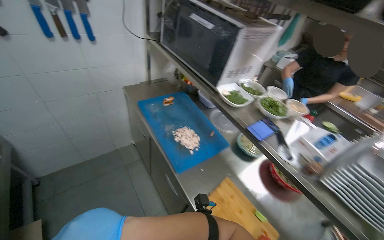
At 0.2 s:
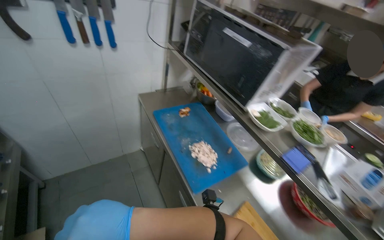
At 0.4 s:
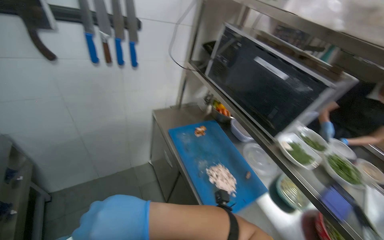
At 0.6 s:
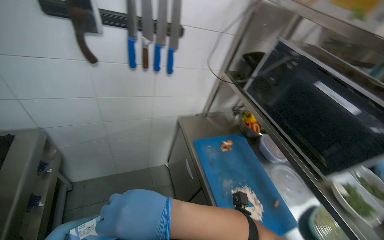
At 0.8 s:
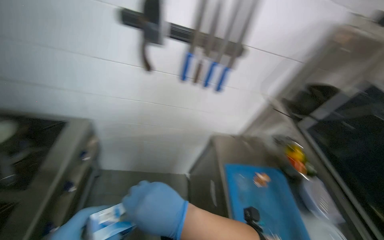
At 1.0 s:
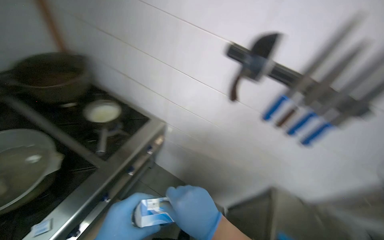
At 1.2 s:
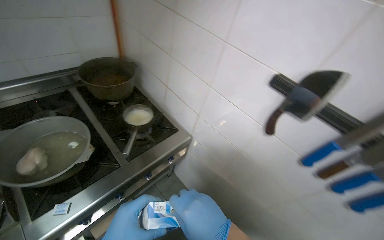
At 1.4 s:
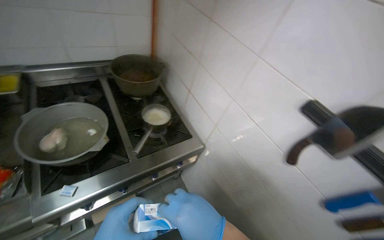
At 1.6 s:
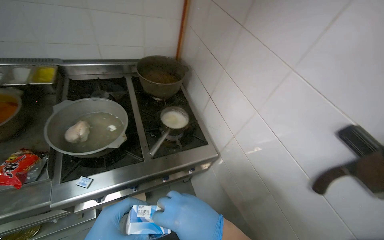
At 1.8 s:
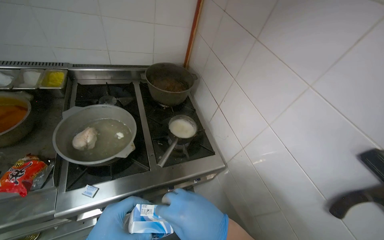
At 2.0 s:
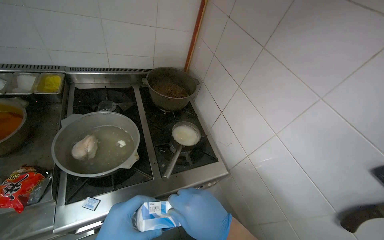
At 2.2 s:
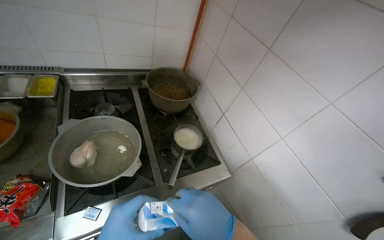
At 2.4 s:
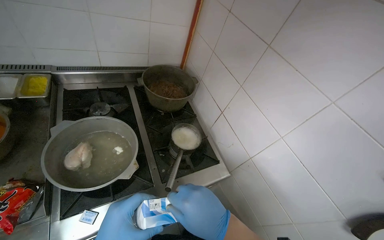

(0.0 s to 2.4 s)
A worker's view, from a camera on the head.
Job: preparing food.
The whole recording: Adding components to boiling meal. The worker adds components to the boiling meal.
0.0 s - 1.2 s: The camera is carried about 60 cm. The head rotates approximately 80 degrees to the left. The view tilts approximately 20 degrees upward.

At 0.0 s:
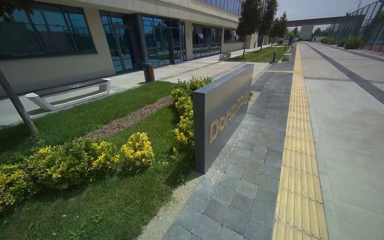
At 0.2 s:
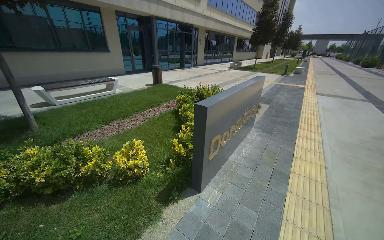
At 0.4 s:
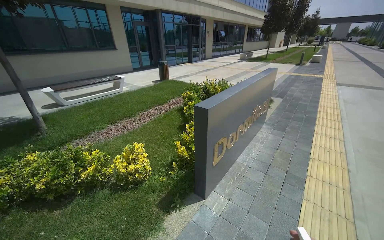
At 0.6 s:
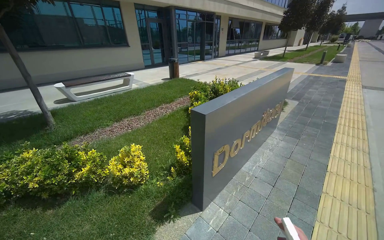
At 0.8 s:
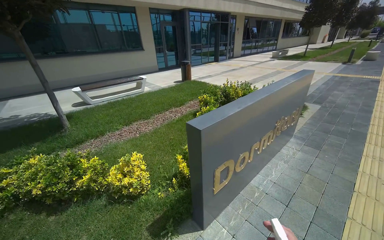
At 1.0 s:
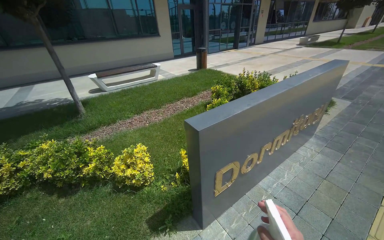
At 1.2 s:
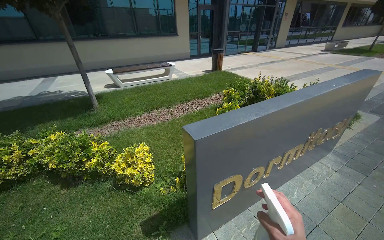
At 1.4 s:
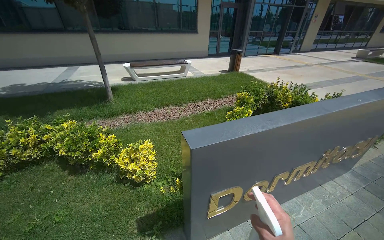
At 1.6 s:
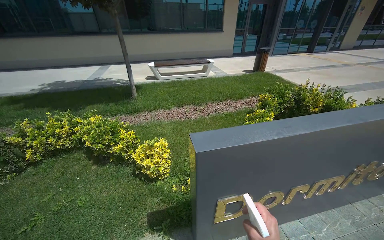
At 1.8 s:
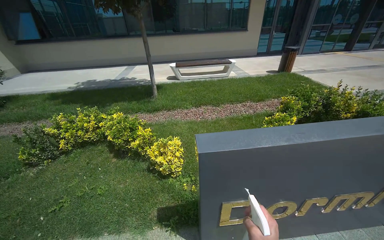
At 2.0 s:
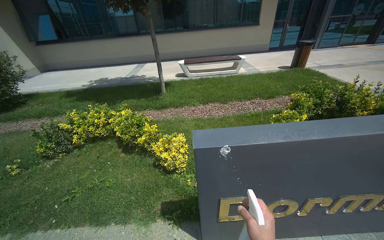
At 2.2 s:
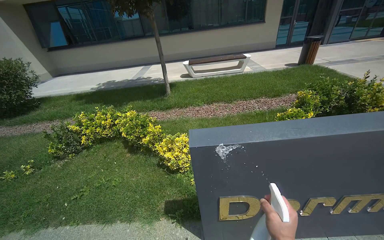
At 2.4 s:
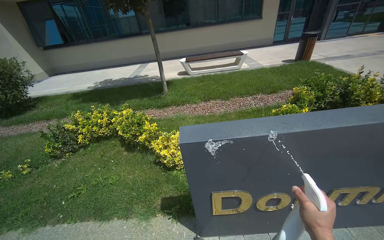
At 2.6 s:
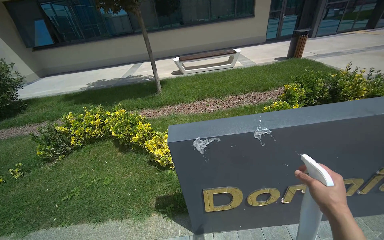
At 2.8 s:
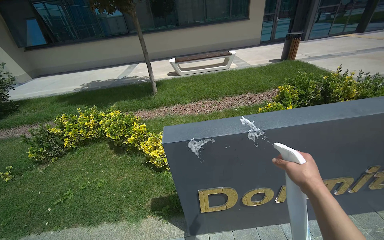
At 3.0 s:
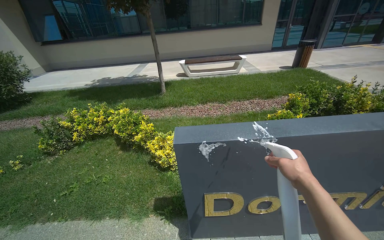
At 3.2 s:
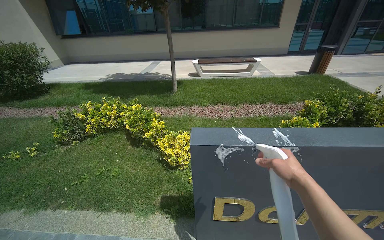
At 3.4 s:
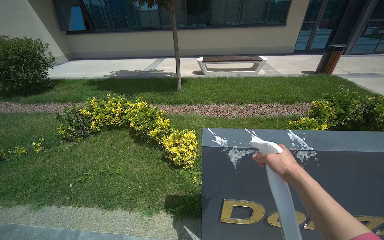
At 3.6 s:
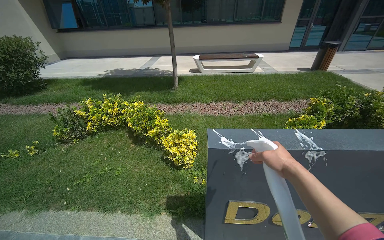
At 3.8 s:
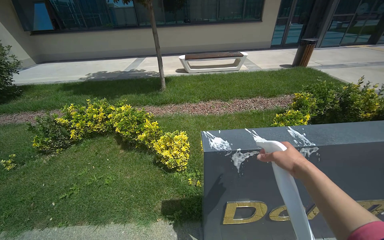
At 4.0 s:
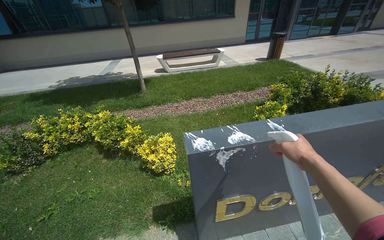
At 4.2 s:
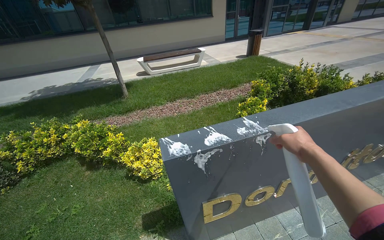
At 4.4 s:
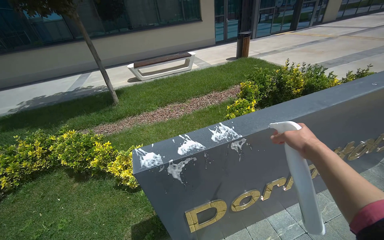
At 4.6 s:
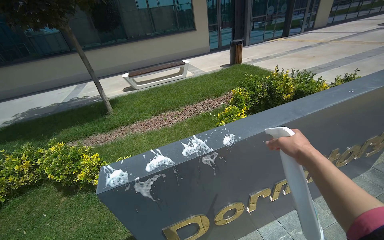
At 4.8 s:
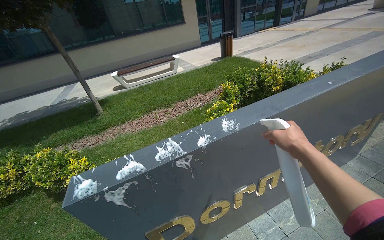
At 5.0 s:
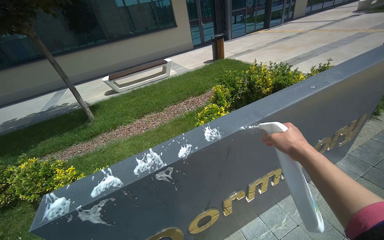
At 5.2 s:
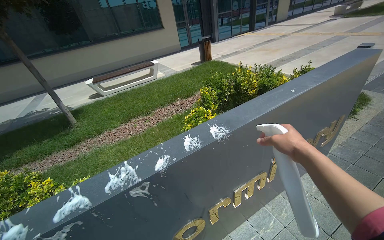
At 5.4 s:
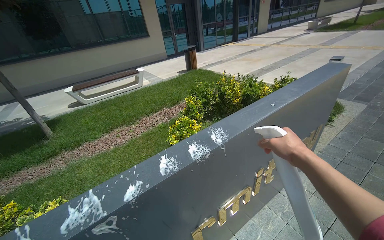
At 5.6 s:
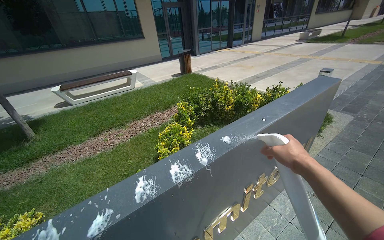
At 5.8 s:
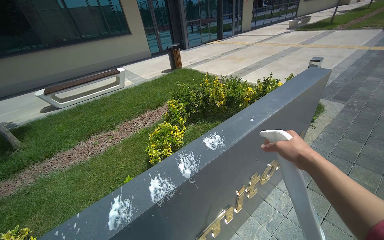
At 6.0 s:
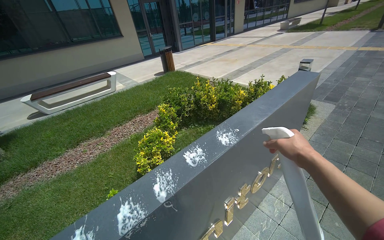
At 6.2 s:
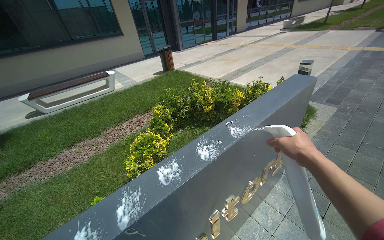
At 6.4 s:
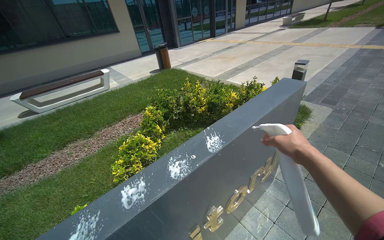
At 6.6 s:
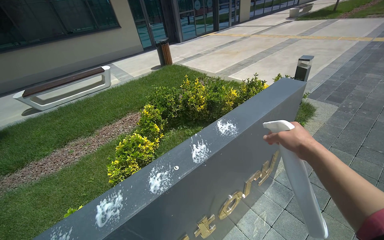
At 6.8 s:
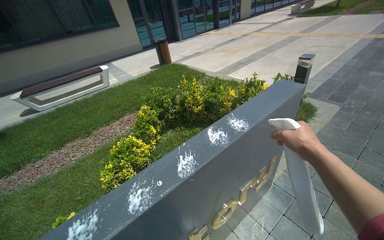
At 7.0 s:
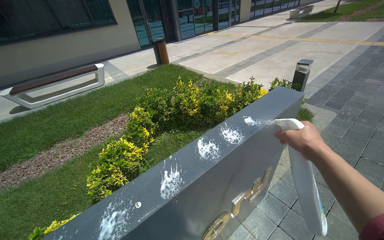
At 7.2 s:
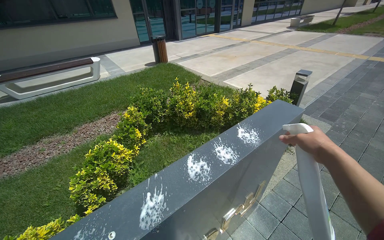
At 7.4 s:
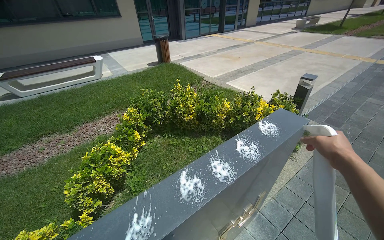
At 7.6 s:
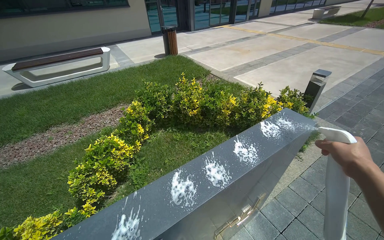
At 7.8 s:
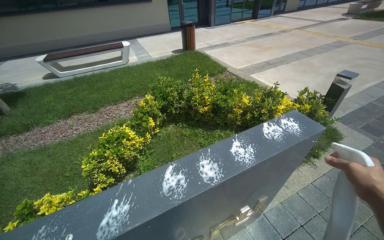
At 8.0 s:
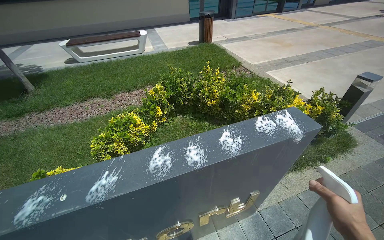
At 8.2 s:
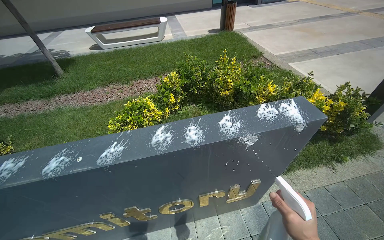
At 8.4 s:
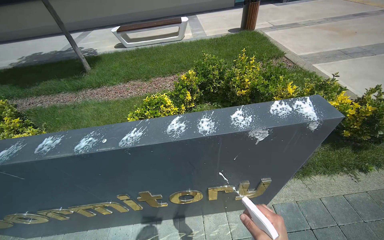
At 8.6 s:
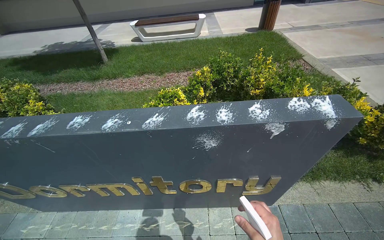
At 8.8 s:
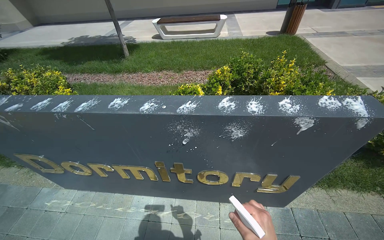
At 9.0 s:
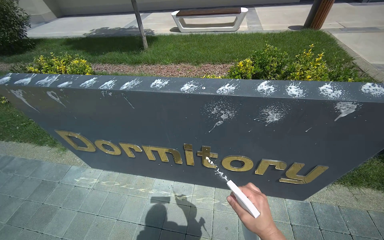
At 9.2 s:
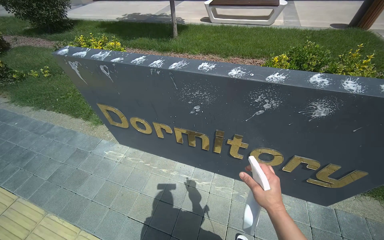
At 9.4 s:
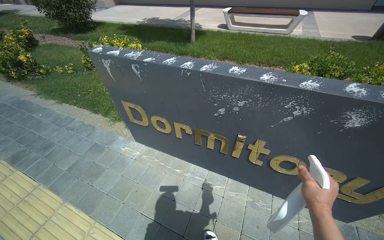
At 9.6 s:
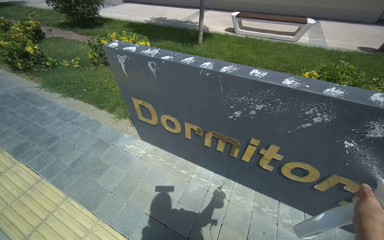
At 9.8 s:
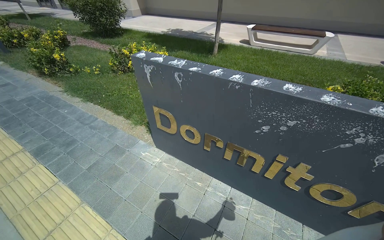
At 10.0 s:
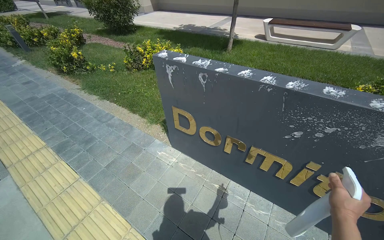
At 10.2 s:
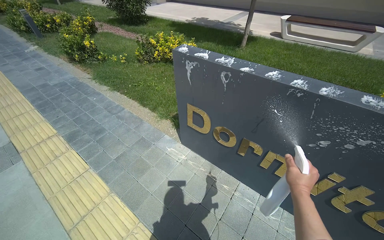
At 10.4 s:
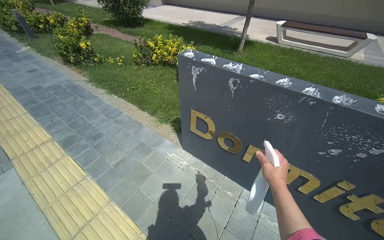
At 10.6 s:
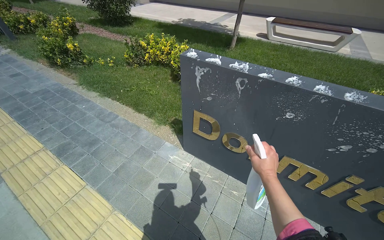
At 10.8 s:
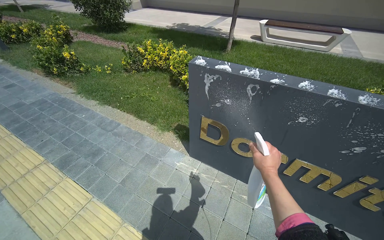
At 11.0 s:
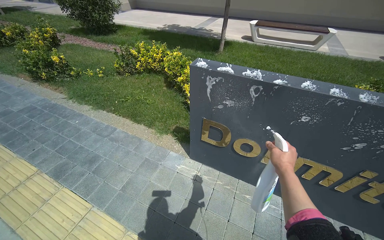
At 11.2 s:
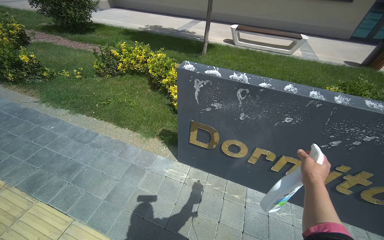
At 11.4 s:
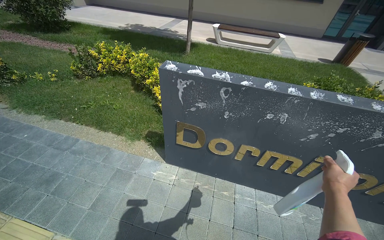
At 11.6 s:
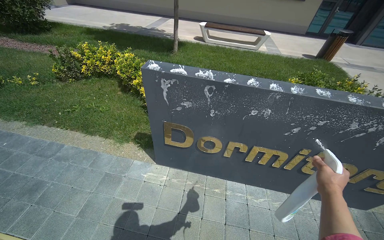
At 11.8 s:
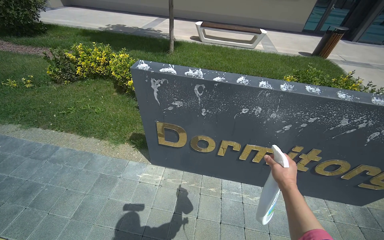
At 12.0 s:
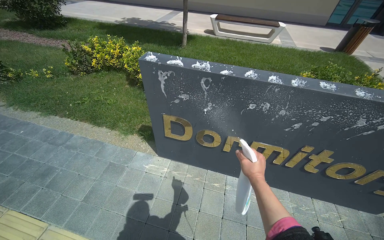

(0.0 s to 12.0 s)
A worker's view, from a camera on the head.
Job: wiping surfaces.
The whole recording: Cleaning dormitory sign. The worker cleans the golden letters and top surface of the dormitory sign with a cloth and spray.
0.0 s - 1.6 s: The camera is carried some 1 m. The head rotates roughly 45 degrees to the left.
3.0 s - 4.4 s: The wearer looks approximately 20 degrees further to the right.
4.4 s - 6.0 s: The camera is carried some 70 cm. The head turns to the right by approximately 20 degrees.
6.0 s - 7.6 s: The head travels some 60 cm.
7.6 s - 9.0 s: The camera is carried approximately 40 cm. The head turns to the left by some 40 degrees.
9.0 s - 10.4 s: The head travels to the left, about 70 cm. The head turns to the left by approximately 25 degrees.
10.4 s - 12.0 s: The head rotates roughly 20 degrees to the right. The right hand moves some 5 cm to the right and comes back.

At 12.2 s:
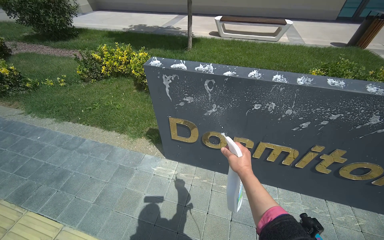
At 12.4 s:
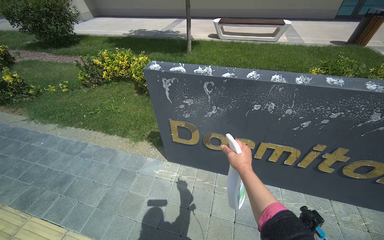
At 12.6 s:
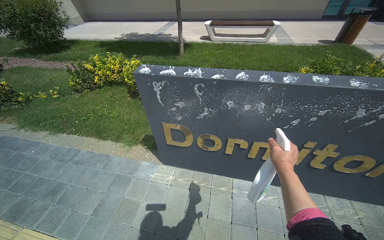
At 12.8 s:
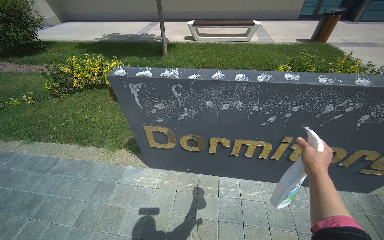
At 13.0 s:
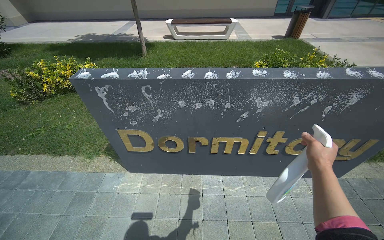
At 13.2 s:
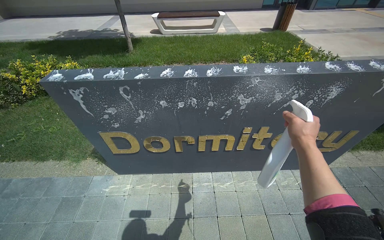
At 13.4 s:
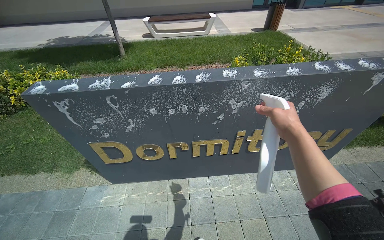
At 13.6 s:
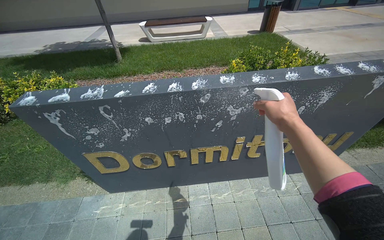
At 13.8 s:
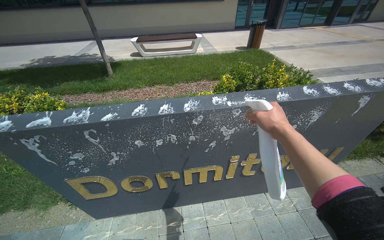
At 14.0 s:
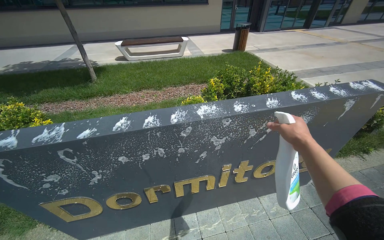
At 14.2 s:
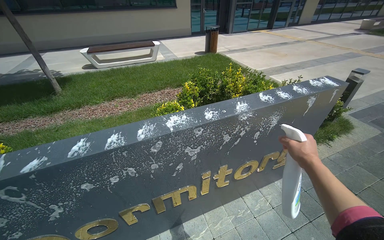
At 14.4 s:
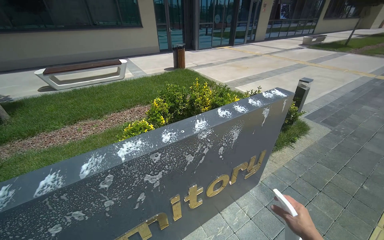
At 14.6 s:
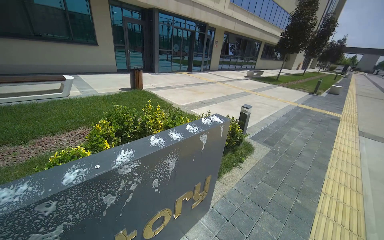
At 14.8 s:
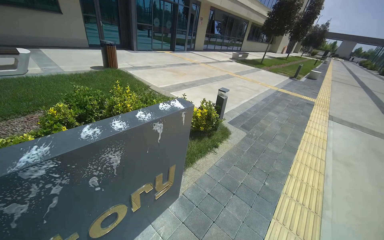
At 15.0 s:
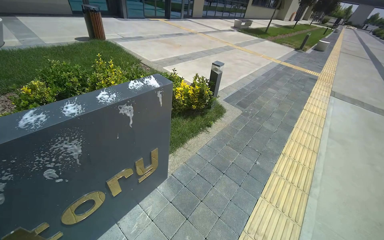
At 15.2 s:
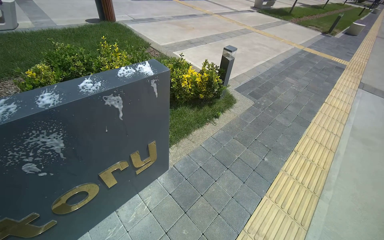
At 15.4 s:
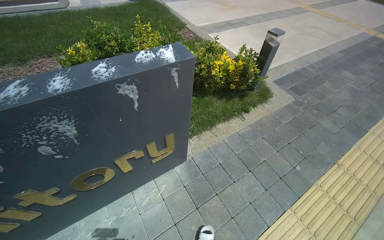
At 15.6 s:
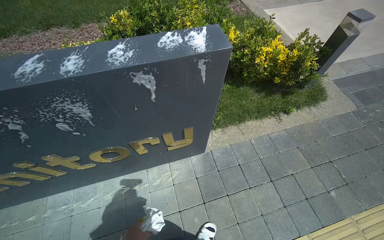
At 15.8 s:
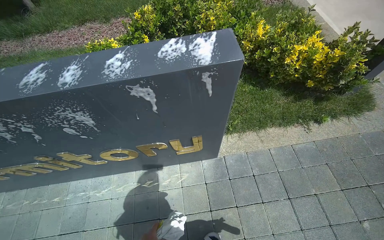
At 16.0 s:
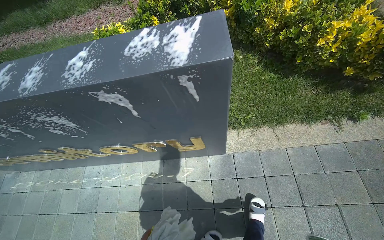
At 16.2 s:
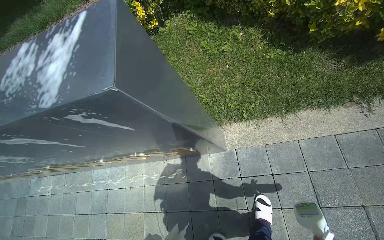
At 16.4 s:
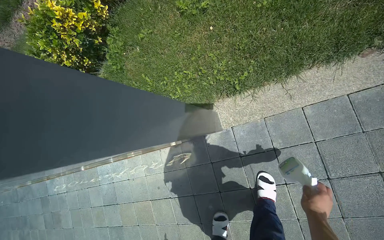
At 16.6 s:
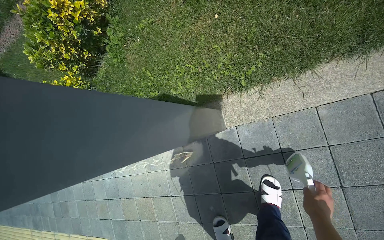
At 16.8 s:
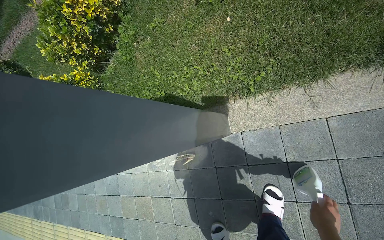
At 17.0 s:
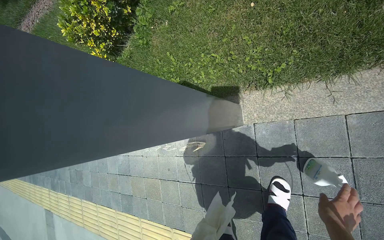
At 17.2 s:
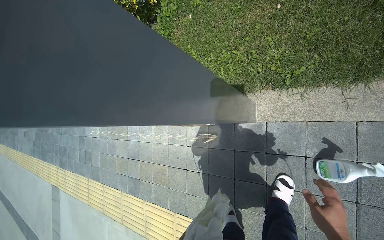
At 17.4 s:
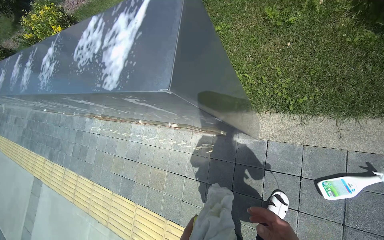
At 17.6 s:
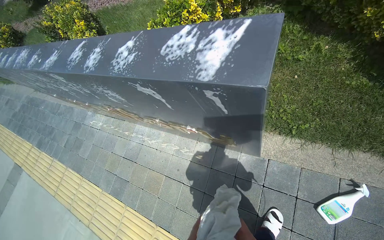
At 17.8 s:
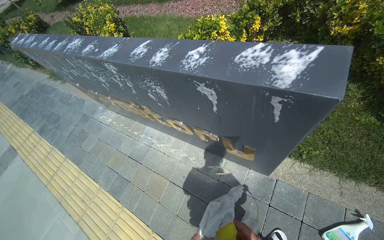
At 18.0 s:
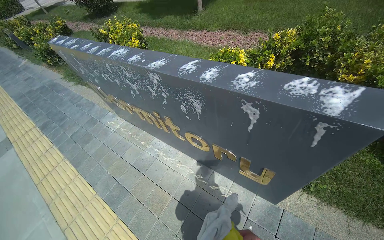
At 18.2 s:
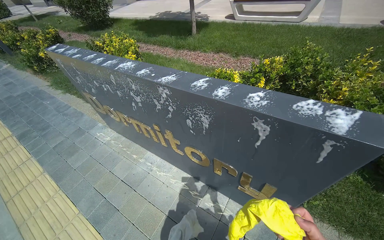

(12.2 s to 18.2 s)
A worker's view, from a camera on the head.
Job: wiping surfaces.
The whole recording: Cleaning dormitory sign. The worker cleans the golden letters and top surface of the dormitory sign with a cloth and spray.
12.2 s - 13.8 s: The wearer's head swings roughly 25 degrees to the right. The right hand travels to the right and up the picture by approximately 60 cm.
13.8 s - 15.2 s: The camera is carried some 80 cm. The head turns to the right by about 35 degrees.
15.2 s - 16.6 s: The wearer moves approximately 1 m. The head rotates about 50 degrees to the left. The wearer looks approximately 40 degrees further downward.
16.6 s - 18.2 s: The head travels about 80 cm. The view tips upward by approximately 25 degrees. The scene turns some 50 degrees clockwise in the picture.
